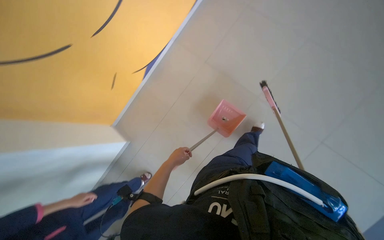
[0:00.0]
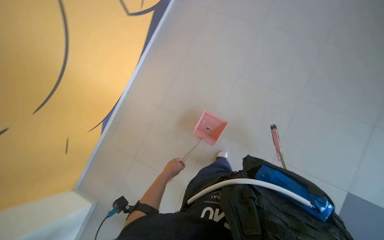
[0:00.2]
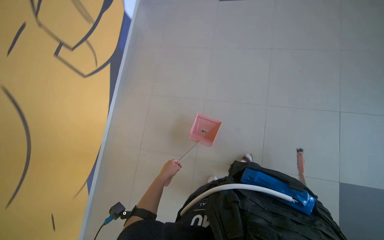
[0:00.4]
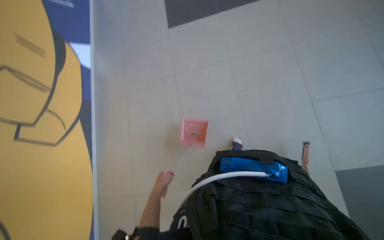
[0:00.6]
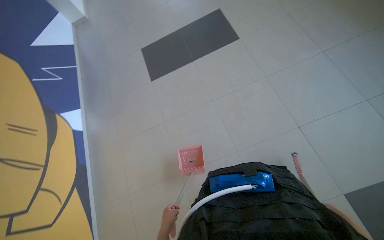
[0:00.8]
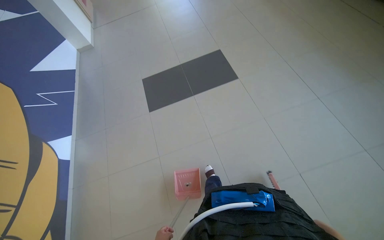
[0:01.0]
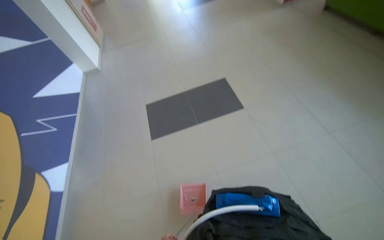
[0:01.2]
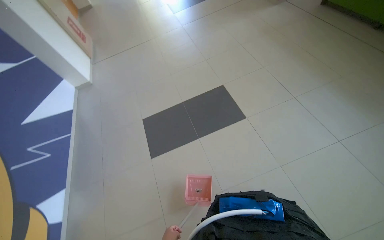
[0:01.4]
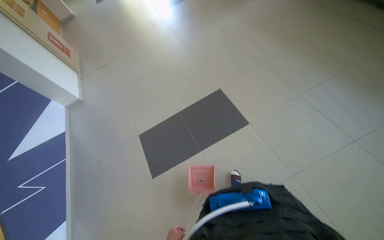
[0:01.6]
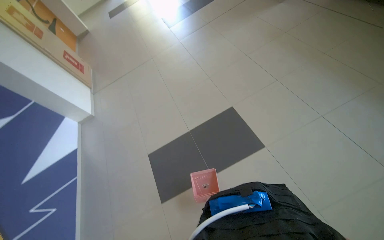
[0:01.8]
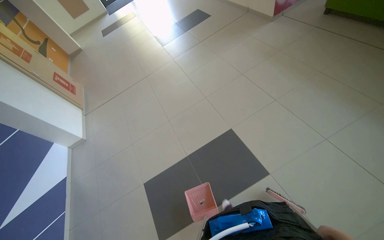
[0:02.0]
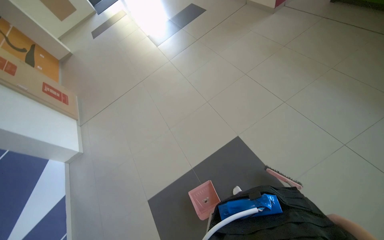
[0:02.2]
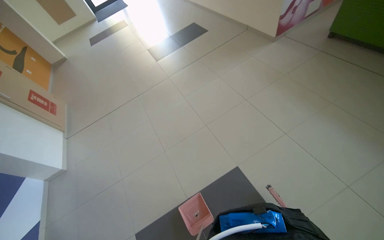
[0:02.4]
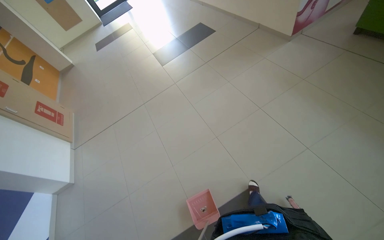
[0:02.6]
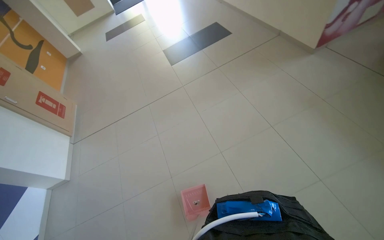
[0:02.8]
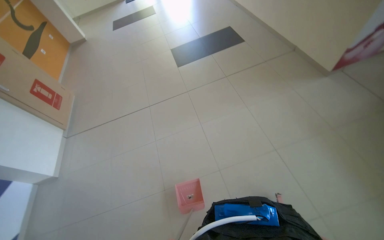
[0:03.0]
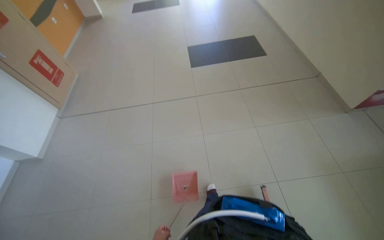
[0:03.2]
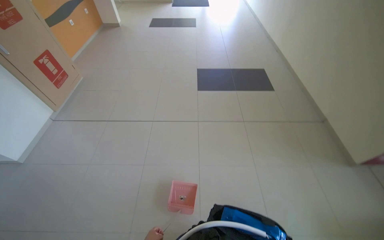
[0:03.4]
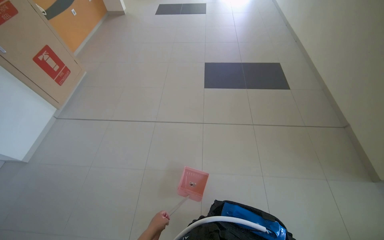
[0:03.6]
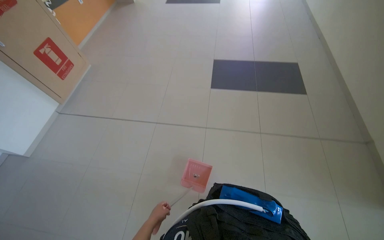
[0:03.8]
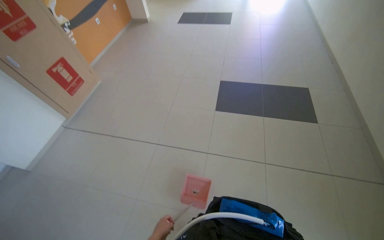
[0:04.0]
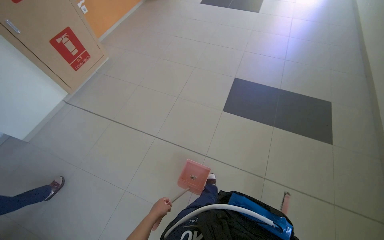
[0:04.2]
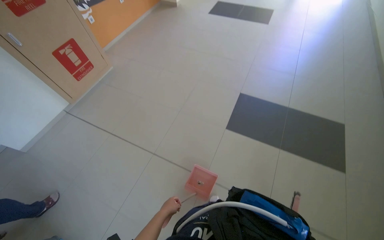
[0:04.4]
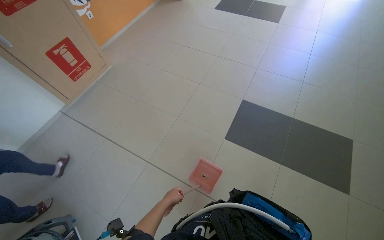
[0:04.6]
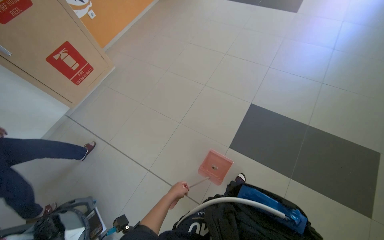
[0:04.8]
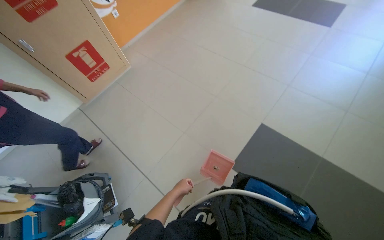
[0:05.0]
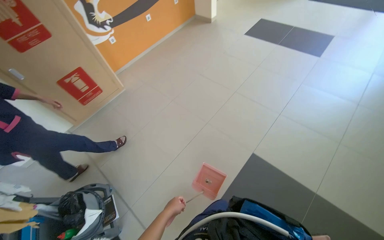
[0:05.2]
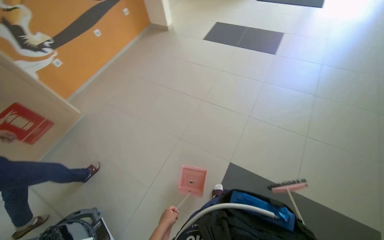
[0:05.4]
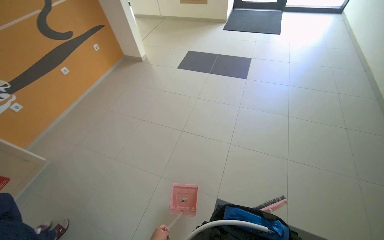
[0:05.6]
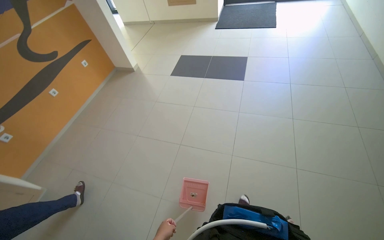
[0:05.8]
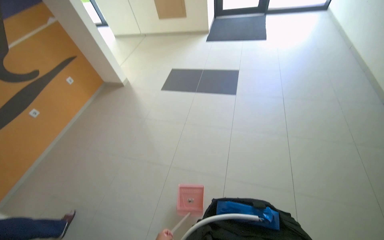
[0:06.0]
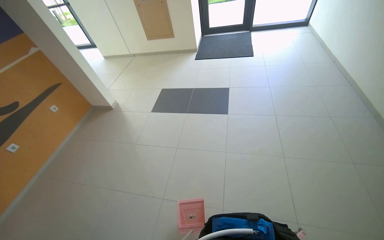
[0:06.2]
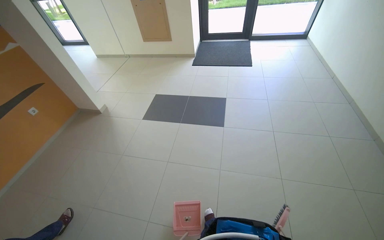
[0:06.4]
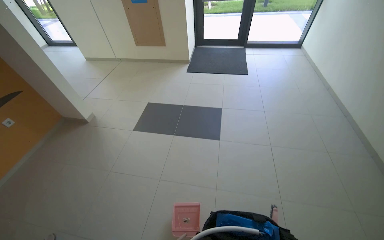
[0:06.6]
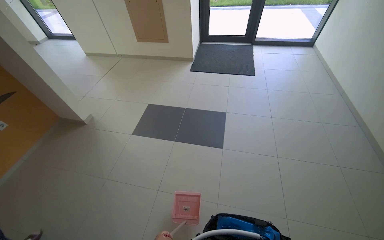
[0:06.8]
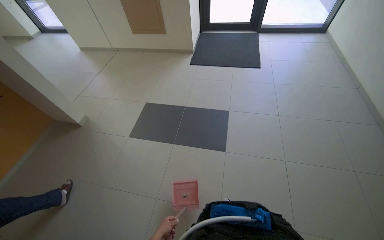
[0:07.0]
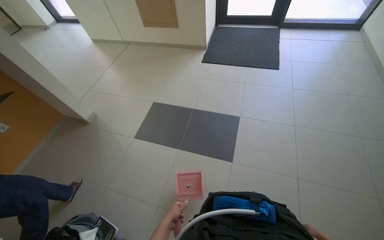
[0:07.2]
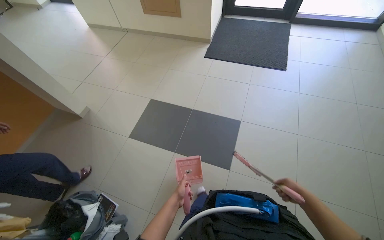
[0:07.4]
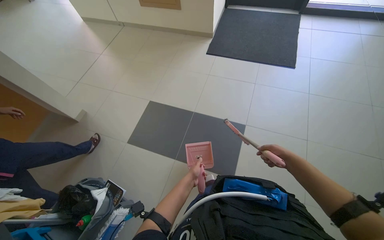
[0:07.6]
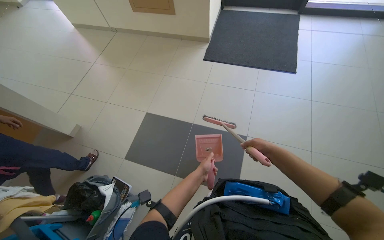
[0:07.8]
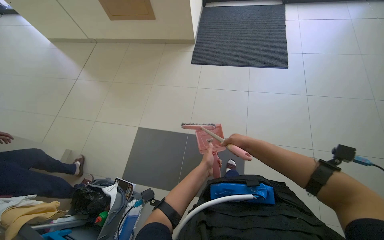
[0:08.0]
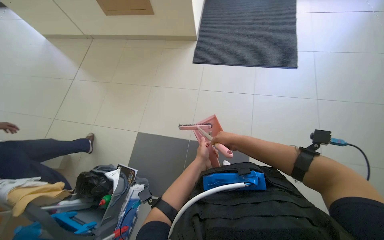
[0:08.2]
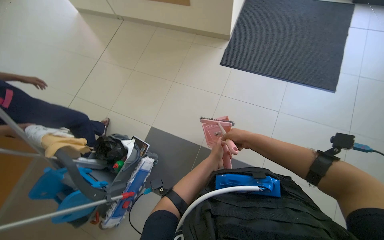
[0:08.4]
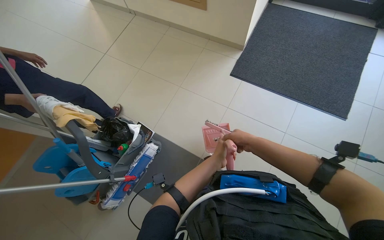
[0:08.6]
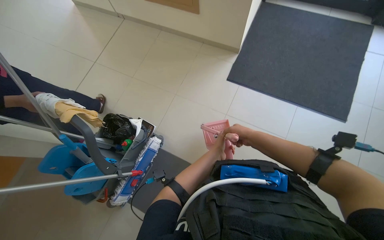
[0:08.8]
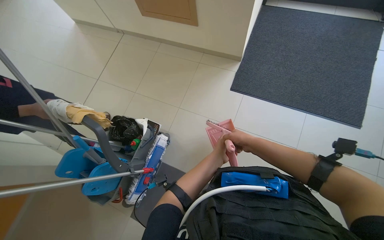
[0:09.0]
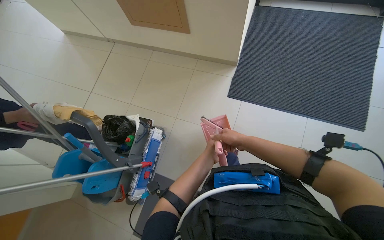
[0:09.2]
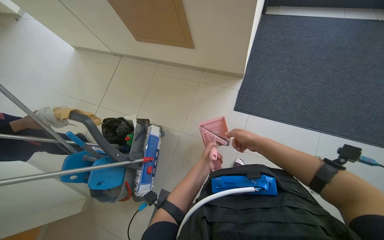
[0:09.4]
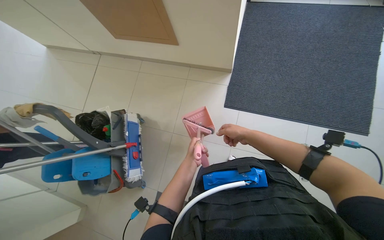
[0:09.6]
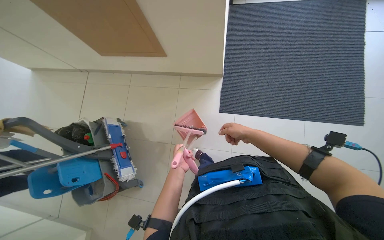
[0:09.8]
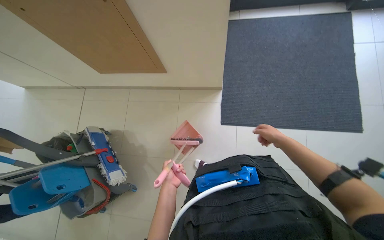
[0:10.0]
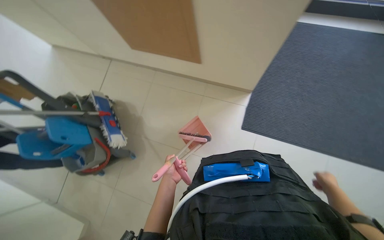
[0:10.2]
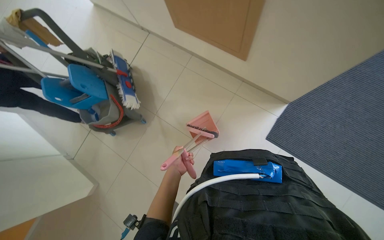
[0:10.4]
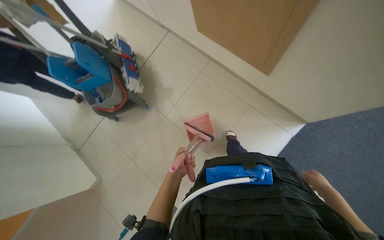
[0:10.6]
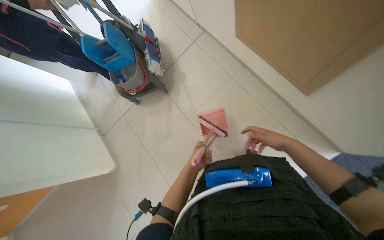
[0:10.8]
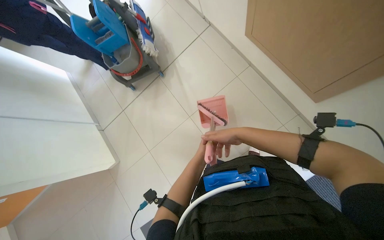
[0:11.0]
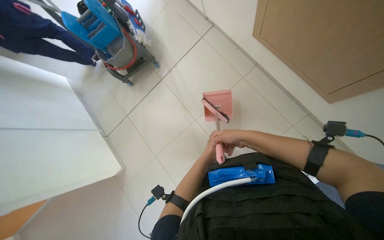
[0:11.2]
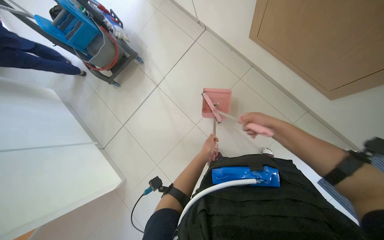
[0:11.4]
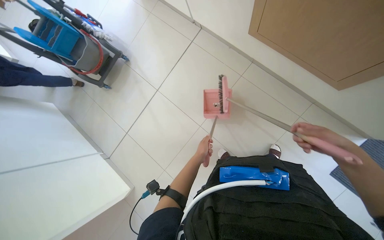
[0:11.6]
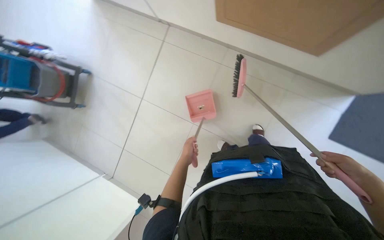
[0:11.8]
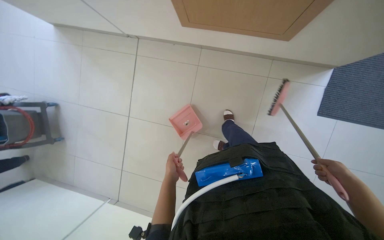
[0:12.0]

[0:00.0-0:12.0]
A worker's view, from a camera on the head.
Job: sweeping floor.
The whole recording: Sweeping floor with broom and dustpan. The worker sweeps the floor with a broom and collects debris with a dustpan.
0:00.0 to 0:01.6: The camera travels roughly 1 m. The wearer looks approximately 25 degrees further to the right. The view tips upward by approximately 25 degrees.
0:01.6 to 0:03.0: The camera travels approximately 1.5 m.
0:03.0 to 0:04.4: The camera is carried some 1.5 m. The wearer's head swings roughly 45 degrees to the left.
0:04.4 to 0:06.0: The wearer moves approximately 1.5 m.
0:06.0 to 0:07.6: The wearer moves about 1.5 m.
0:07.6 to 0:09.0: The camera travels about 40 cm.
0:09.0 to 0:10.4: The left hand travels to the left and down the picture by some 25 cm.

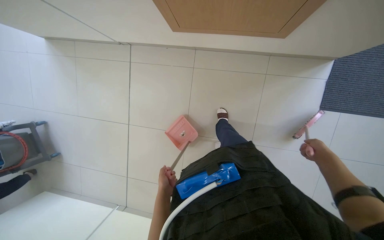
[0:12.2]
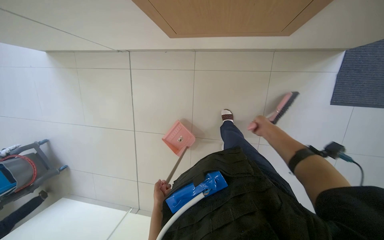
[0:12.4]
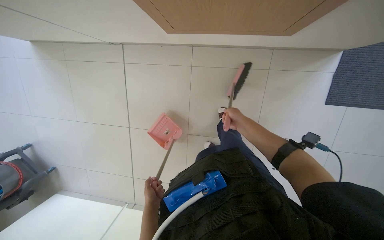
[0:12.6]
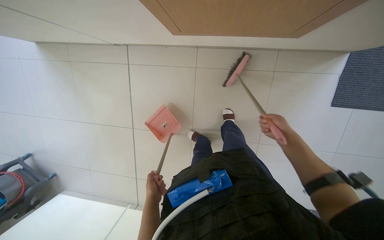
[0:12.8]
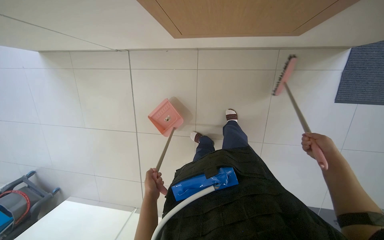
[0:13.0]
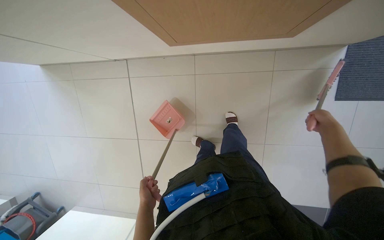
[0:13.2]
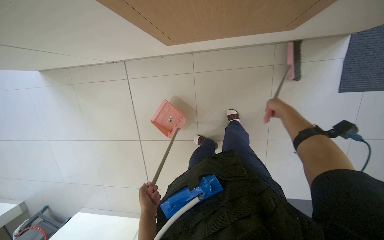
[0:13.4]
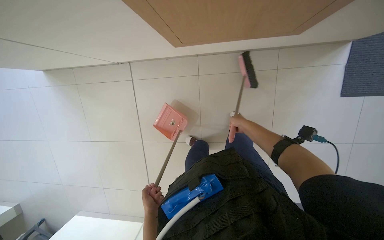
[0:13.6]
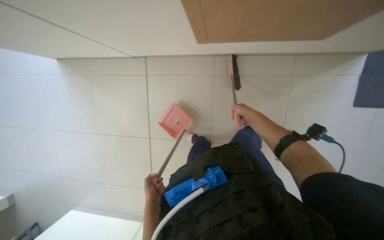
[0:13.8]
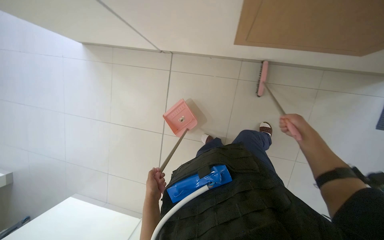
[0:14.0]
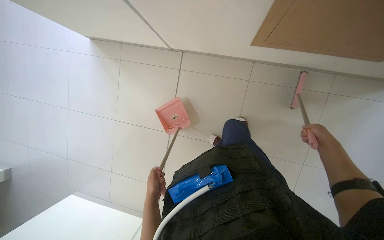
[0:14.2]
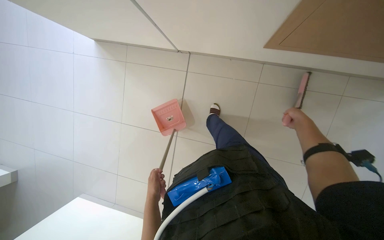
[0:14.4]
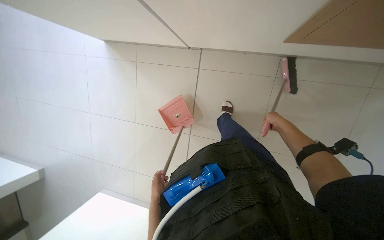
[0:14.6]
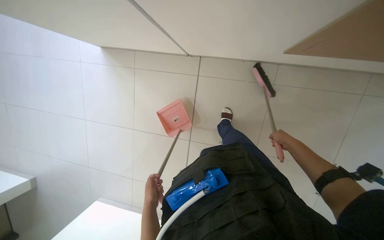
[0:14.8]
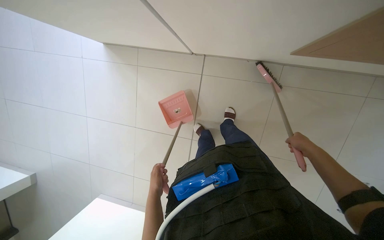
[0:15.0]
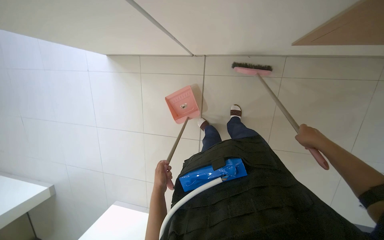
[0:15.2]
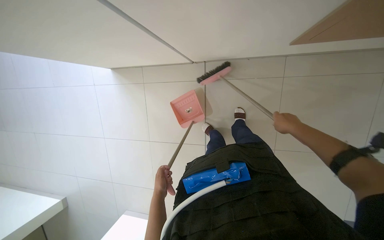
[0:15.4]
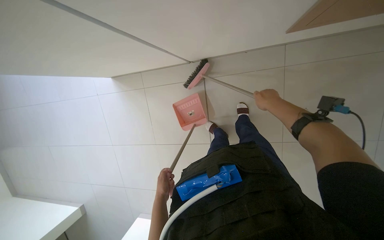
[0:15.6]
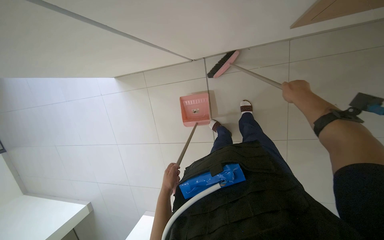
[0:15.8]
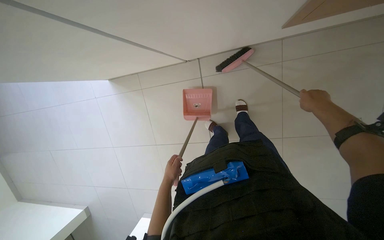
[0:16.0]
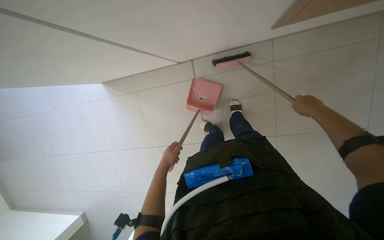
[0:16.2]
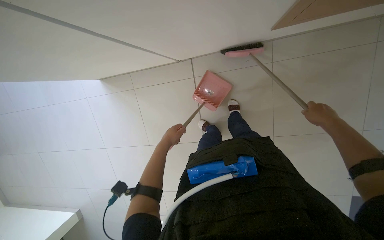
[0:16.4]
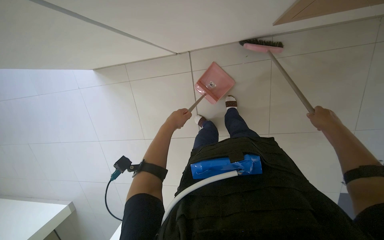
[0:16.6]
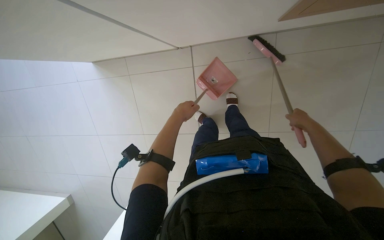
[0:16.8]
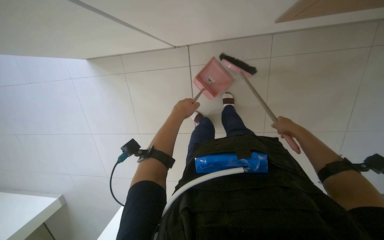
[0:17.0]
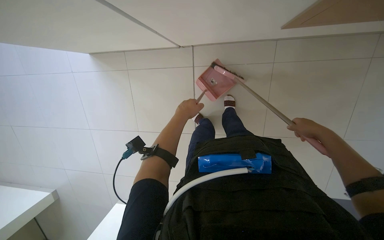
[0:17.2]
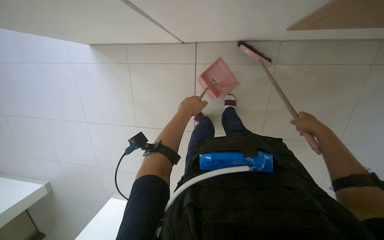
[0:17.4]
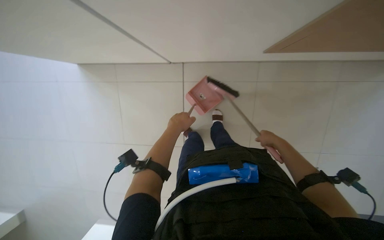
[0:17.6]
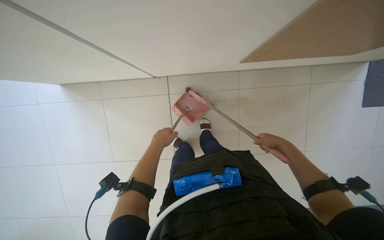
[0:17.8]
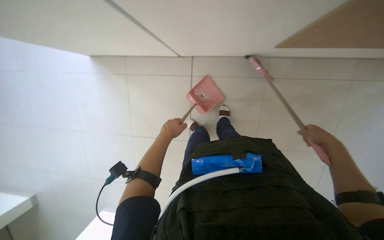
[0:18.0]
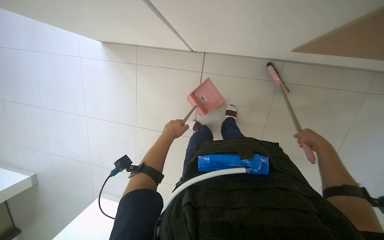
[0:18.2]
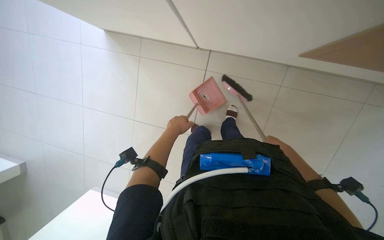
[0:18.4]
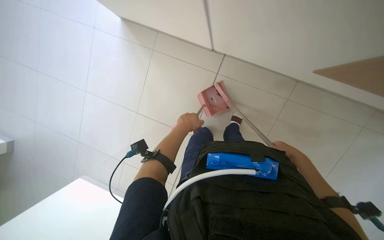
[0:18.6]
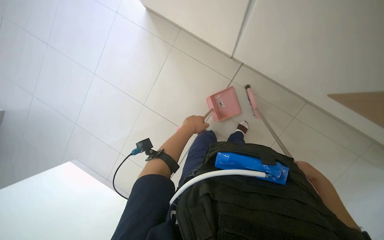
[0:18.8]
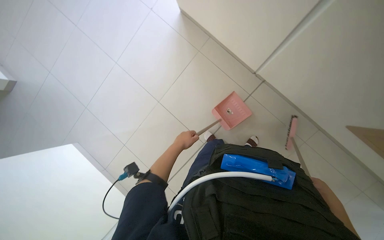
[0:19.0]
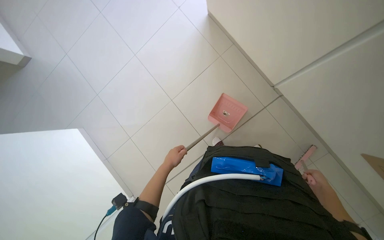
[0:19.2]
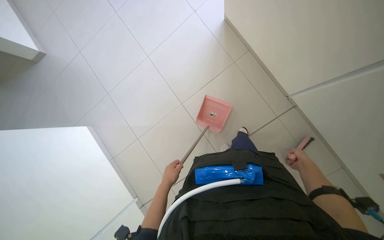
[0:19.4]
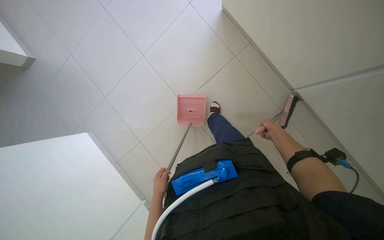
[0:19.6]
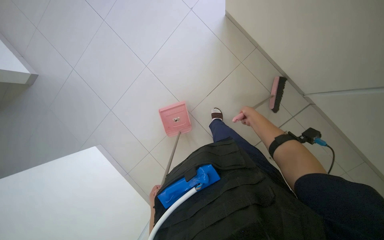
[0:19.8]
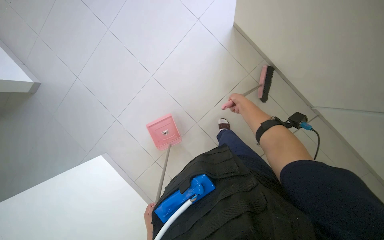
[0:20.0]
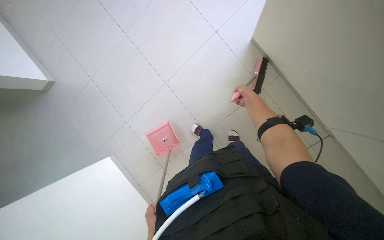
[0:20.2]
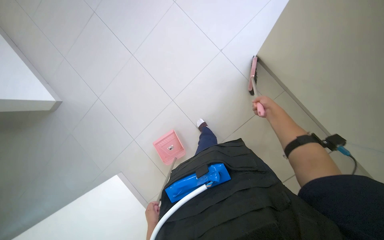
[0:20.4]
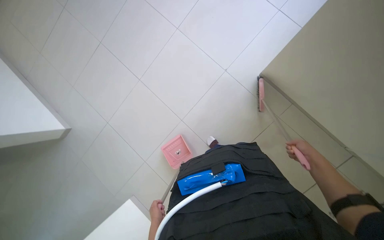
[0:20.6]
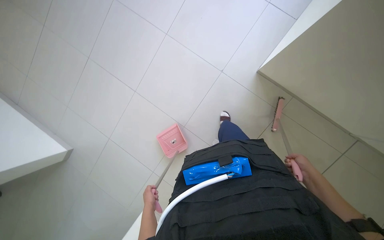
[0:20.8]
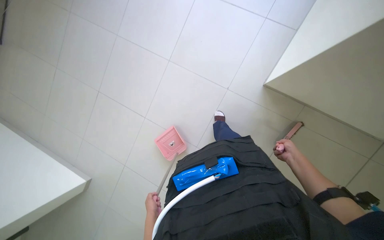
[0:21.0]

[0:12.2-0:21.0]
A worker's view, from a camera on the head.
Job: sweeping floor.
The whole recording: Sweeping floor with broom and dustpan. The worker sweeps the floor with a broom and collects debris with a dustpan.
0:12.2 to 0:13.6: The left hand shifts some 10 cm to the left, while the right hand goes left and right, roughly 30 cm each way, reversing 2 times.
0:13.6 to 0:15.2: The right hand goes left and right, approximately 25 cm each way, reversing 2 times, while the left hand is displaced up the picture by about 20 cm.
0:16.6 to 0:18.0: The right hand goes to the left and returns, some 5 cm each way.
0:19.6 to 0:21.0: The scene rotates counterclockwise by roughly 30 degrees.
